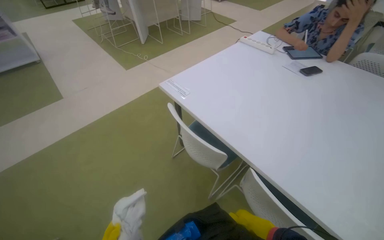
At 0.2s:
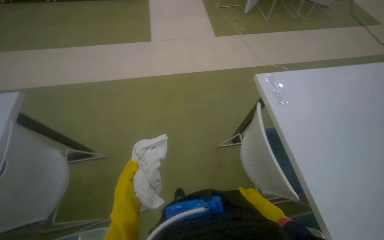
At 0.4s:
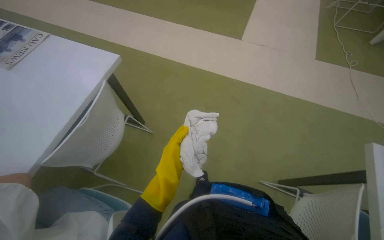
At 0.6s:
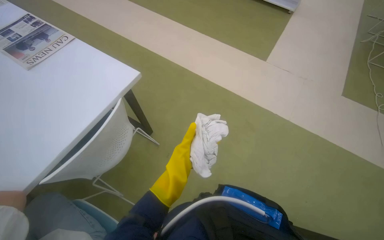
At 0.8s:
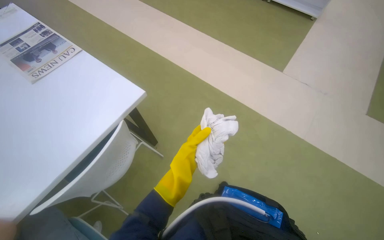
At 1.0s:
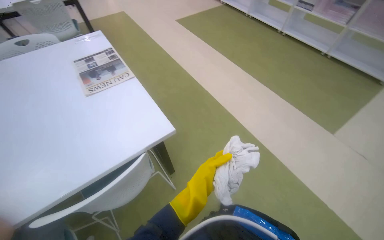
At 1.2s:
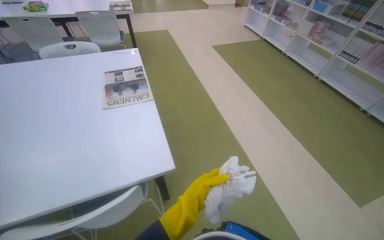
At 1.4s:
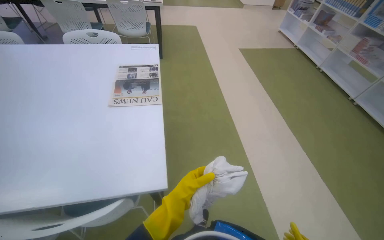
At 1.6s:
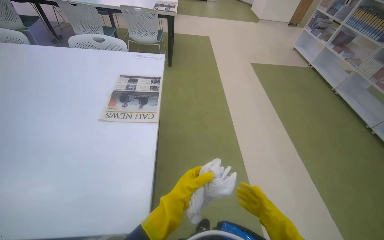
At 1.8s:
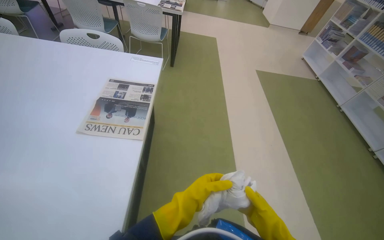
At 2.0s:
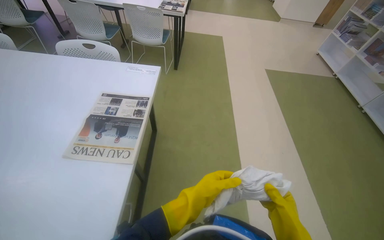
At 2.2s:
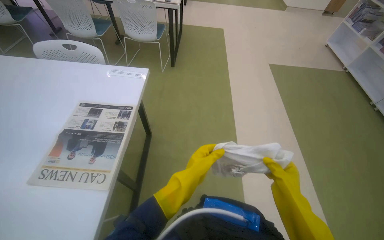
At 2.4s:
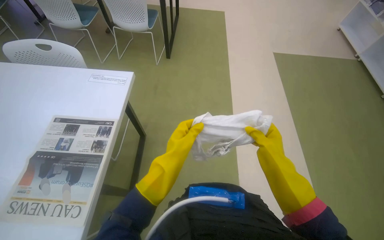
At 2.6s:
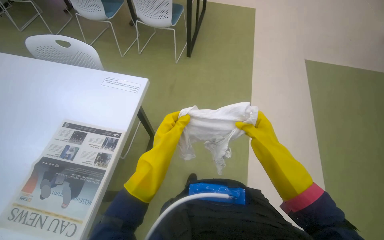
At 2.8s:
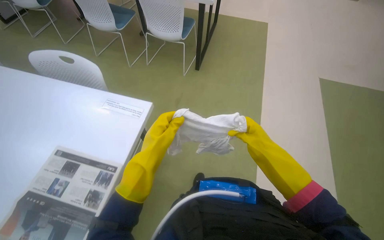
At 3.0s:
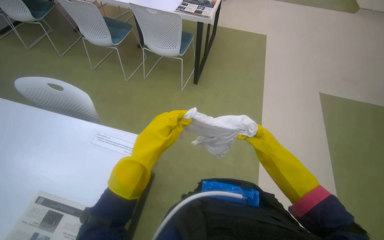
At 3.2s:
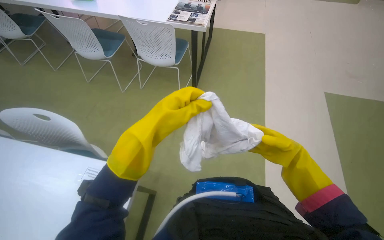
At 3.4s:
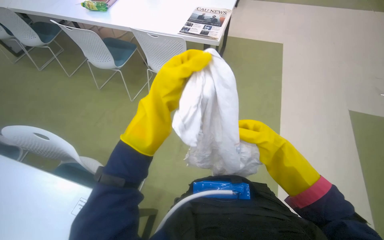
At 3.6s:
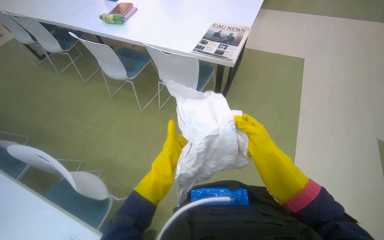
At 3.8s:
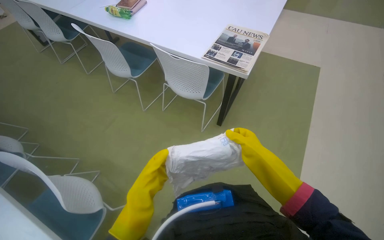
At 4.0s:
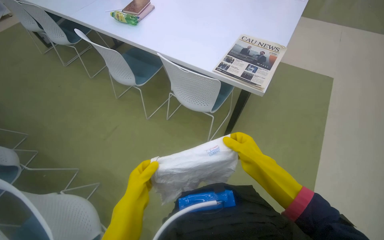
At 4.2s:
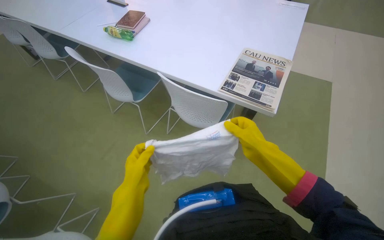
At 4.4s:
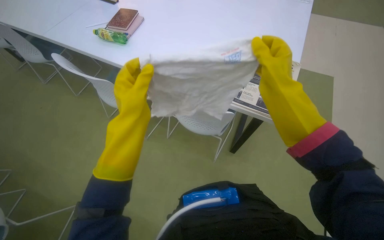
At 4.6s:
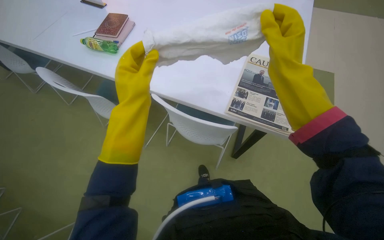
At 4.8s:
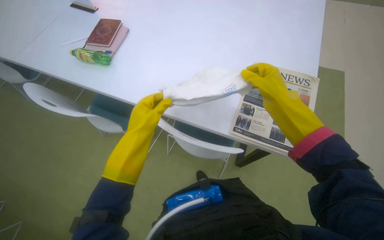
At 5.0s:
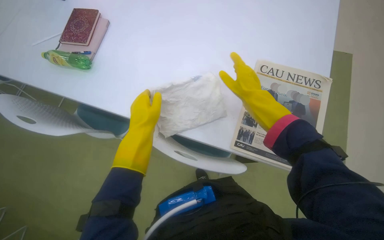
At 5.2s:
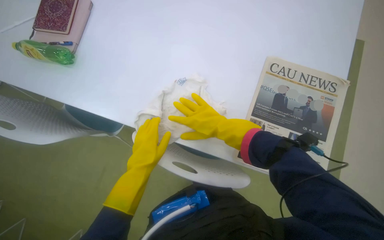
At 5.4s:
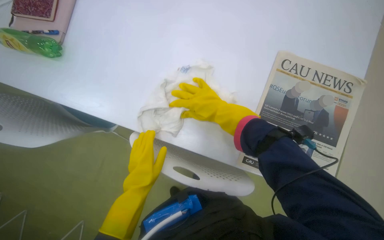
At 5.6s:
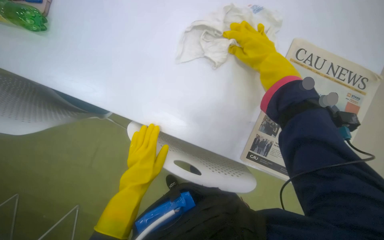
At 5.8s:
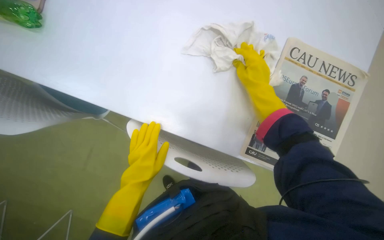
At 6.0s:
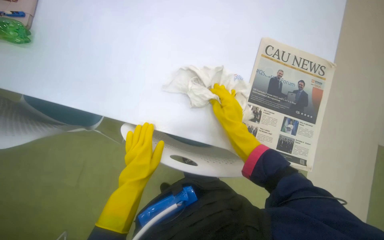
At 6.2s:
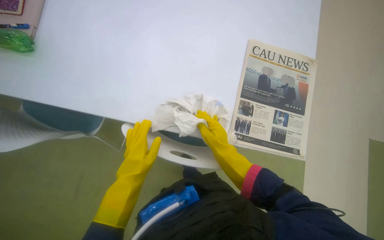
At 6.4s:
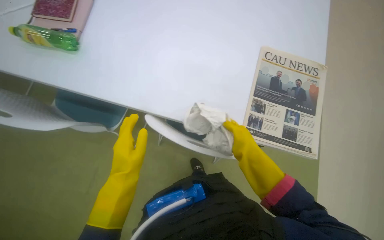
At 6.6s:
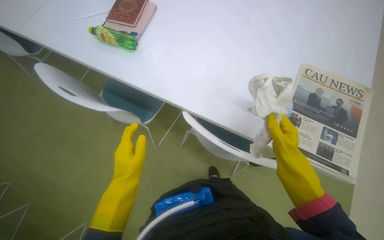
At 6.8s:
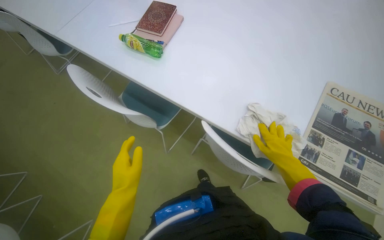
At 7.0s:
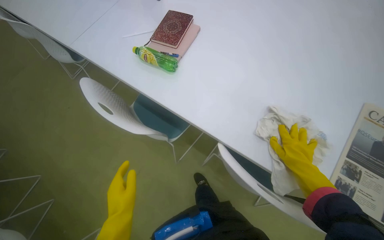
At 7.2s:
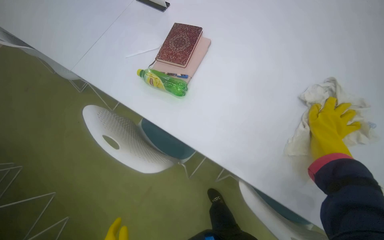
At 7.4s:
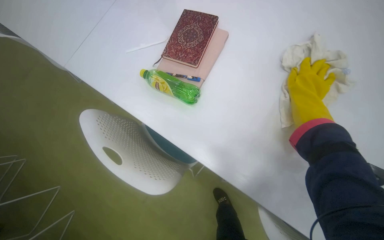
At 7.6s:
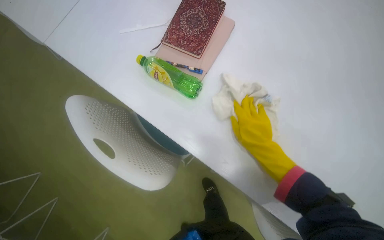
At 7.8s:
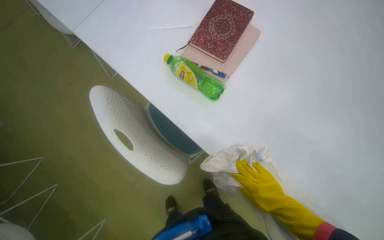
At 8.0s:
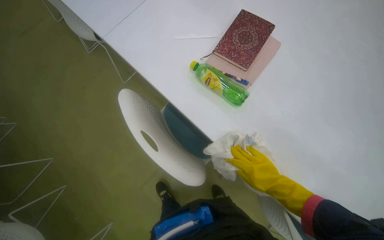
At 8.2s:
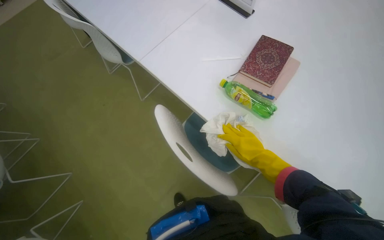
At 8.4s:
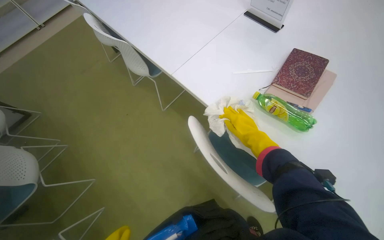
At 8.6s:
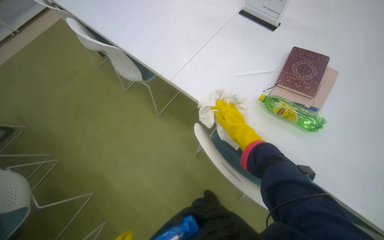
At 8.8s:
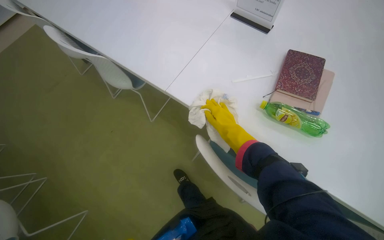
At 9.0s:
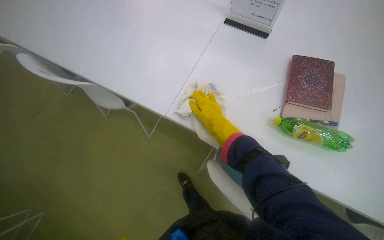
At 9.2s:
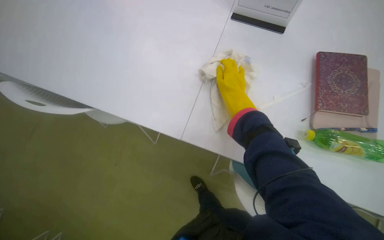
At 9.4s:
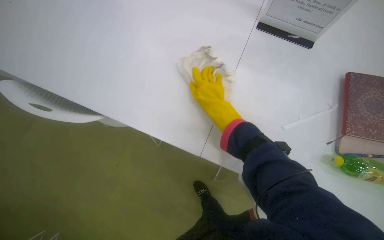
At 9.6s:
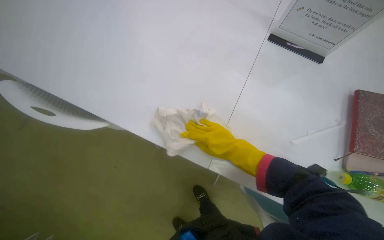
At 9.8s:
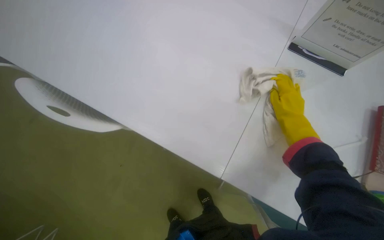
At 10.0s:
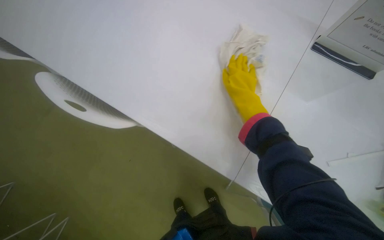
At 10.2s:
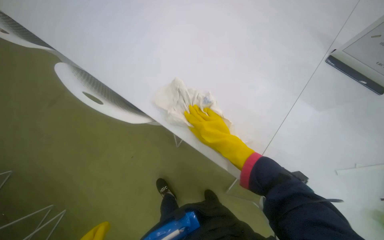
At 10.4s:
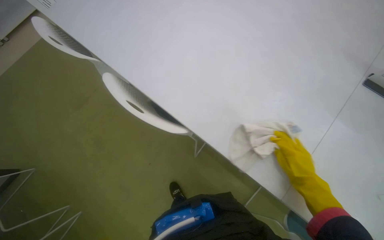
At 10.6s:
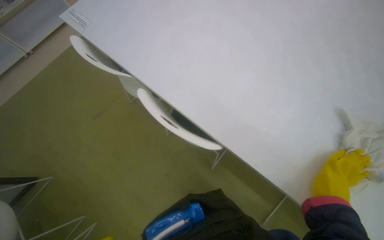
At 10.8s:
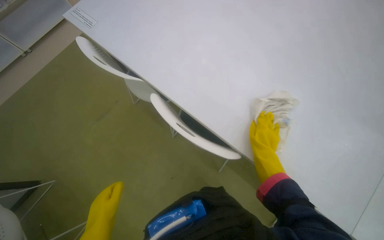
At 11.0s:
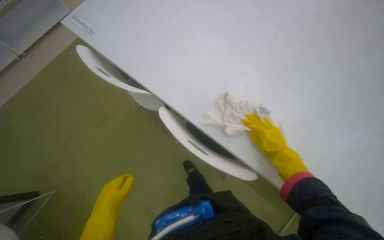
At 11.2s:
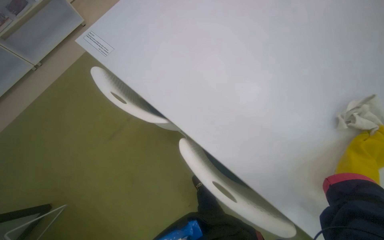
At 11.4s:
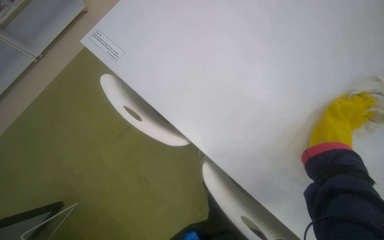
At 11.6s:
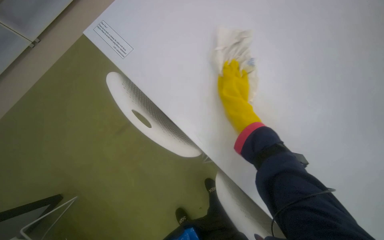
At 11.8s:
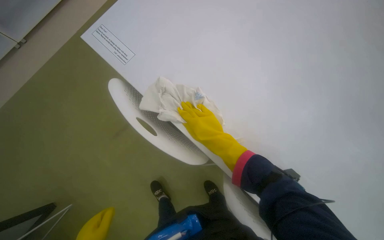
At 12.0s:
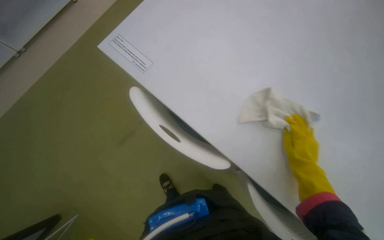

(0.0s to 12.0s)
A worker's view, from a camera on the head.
Job: wiping surfaces.
The whole recording: Cleaning table surface. The worker wipes the white table surfaces with a cloth.
1.6s - 3.0s: The camera is carried some 1 m. The wearer's head swings approximately 20 degrees to the left.
3.0s - 4.4s: The wearer moves about 90 cm.
4.4s - 6.0s: The camera is carried some 50 cm. The view tilts about 20 degrees downward.
6.0s - 7.6s: The camera is carried about 40 cm. The head turns to the left by approximately 20 degrees.
7.6s - 9.0s: The camera travels approximately 50 cm.
9.0s - 10.4s: The wearer moves approximately 40 cm.
10.4s - 12.0s: The camera travels roughly 50 cm. The view swings roughly 15 degrees to the right.

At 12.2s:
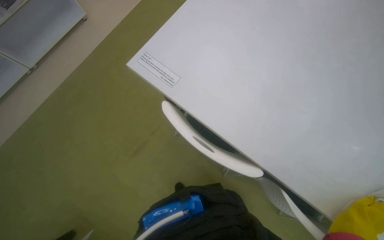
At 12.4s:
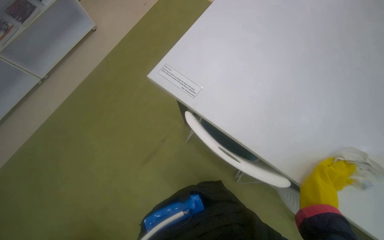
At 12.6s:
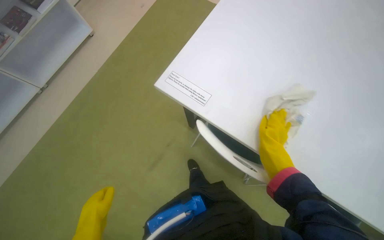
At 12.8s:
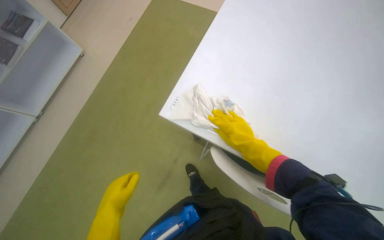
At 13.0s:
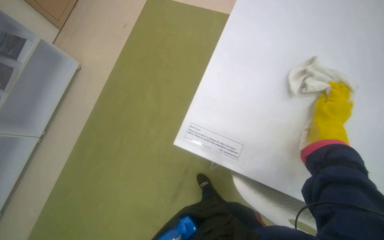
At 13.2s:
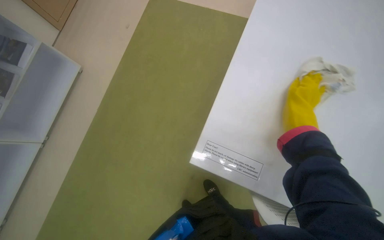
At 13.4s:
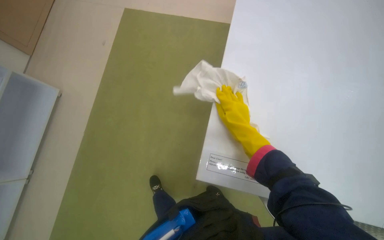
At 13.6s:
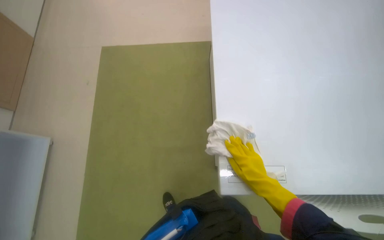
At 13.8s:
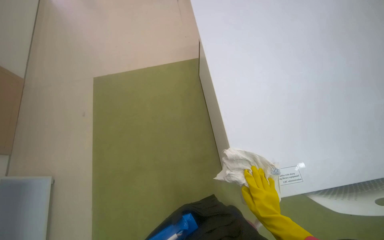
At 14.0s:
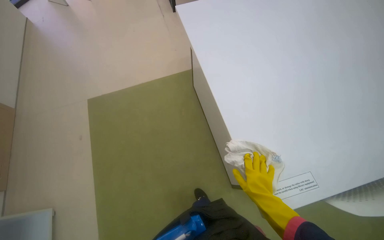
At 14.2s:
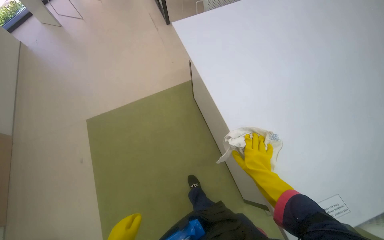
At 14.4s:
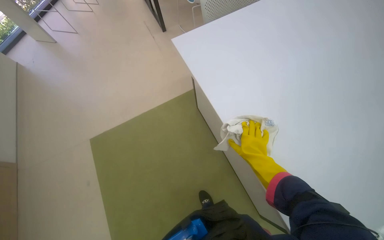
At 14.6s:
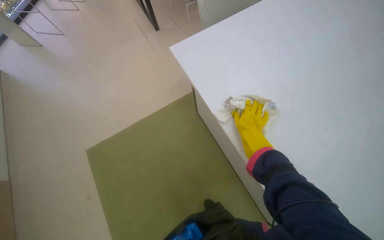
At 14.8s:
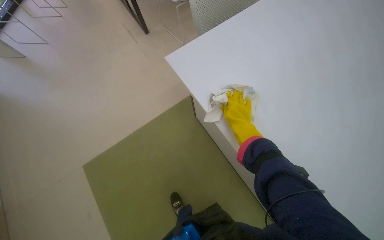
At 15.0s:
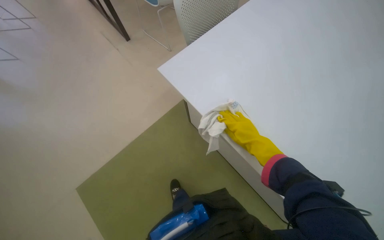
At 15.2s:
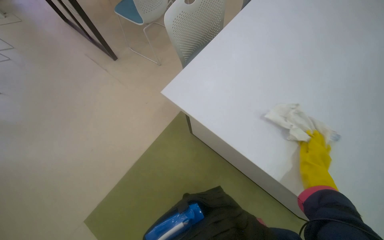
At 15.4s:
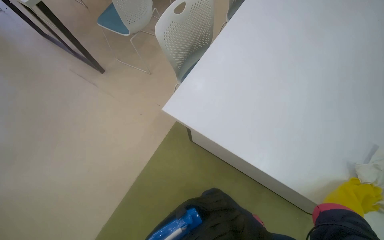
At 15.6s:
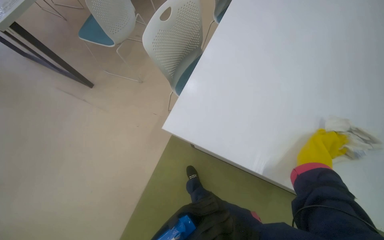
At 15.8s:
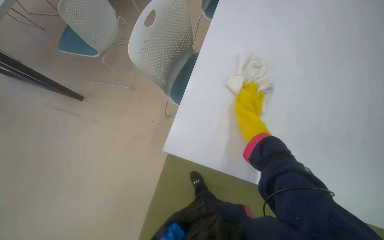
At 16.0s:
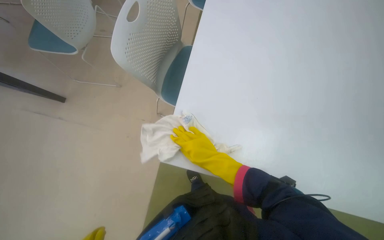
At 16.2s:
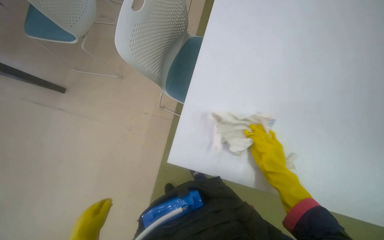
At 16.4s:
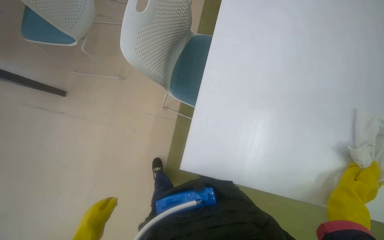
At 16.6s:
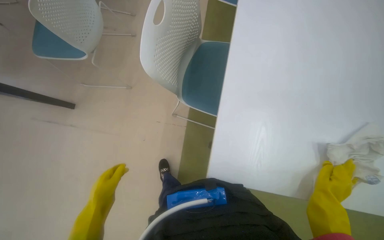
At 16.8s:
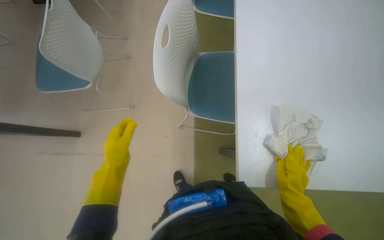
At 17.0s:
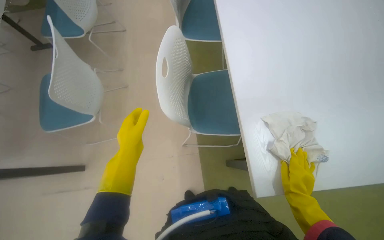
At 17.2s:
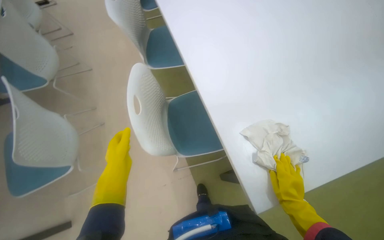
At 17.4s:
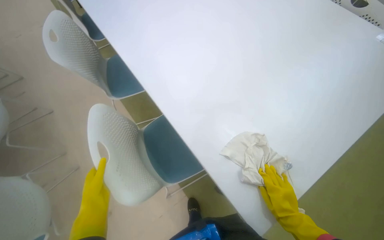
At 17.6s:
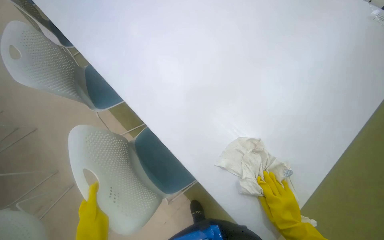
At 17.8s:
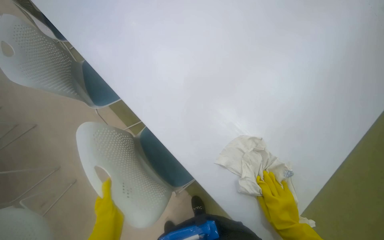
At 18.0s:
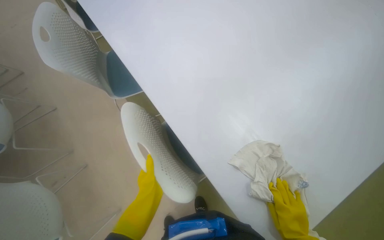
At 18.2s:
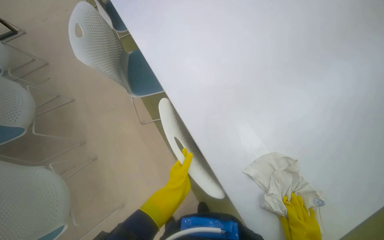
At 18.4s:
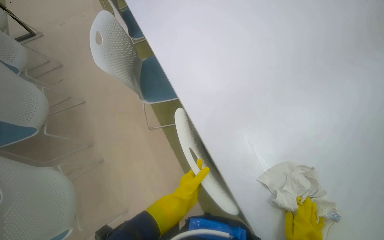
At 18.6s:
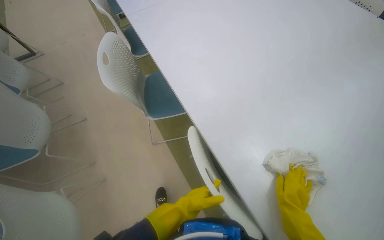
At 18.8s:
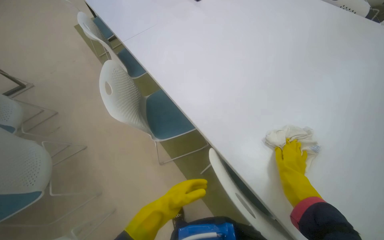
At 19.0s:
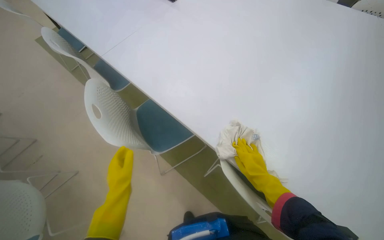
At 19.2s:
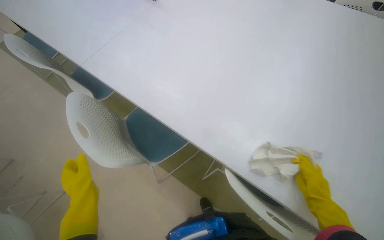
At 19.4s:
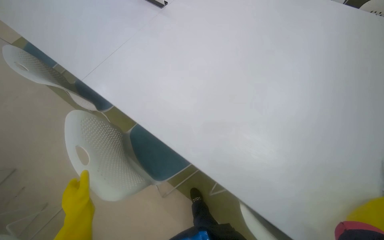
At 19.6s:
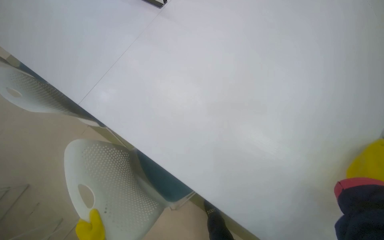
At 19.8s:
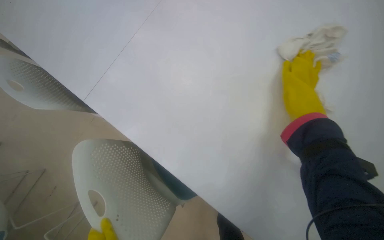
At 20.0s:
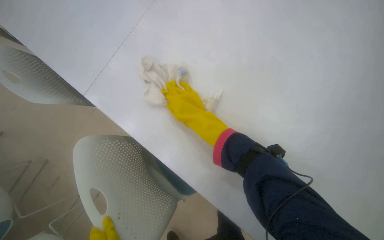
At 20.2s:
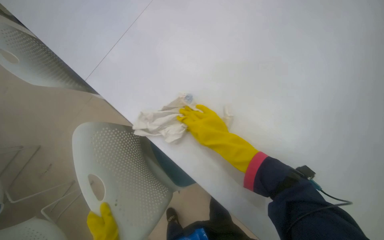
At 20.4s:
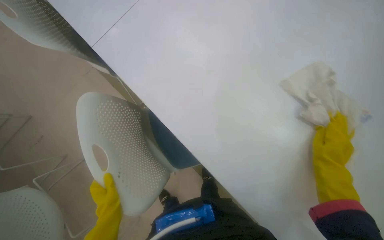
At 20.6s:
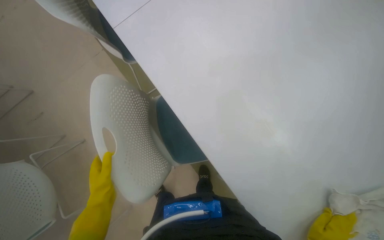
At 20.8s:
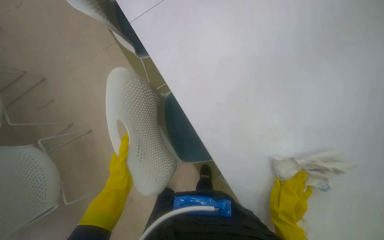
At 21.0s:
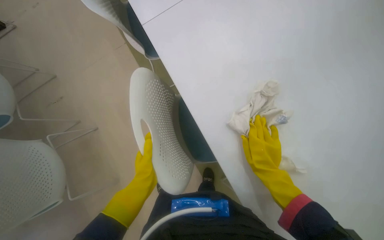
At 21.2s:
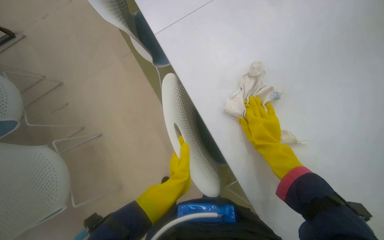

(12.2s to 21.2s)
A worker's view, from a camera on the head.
Job: wiping surfaces.
The whole recording: Cleaning table surface. The worker wipes the white table surfaces with a cloth.
12.2s - 13.8s: The camera travels some 60 cm. Everything in view rotates approximately 50 degrees counterclockwise.
13.8s - 15.2s: The right hand heads up the picture, covering roughly 20 cm.
15.2s - 16.6s: The wearer moves about 40 cm.
16.6s - 18.2s: The view tips upward by some 15 degrees. The scene turns approximately 30 degrees counterclockwise in the picture.
18.2s - 19.8s: The camera travels about 70 cm. The scene rotates counterclockwise by approximately 25 degrees.
19.8s - 21.2s: The camera travels about 40 cm. The camera pitches downward, by some 15 degrees.
